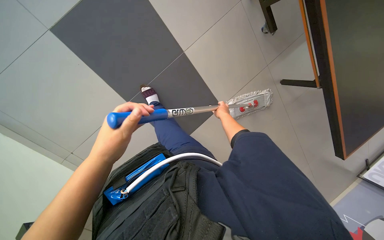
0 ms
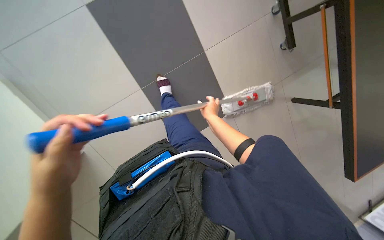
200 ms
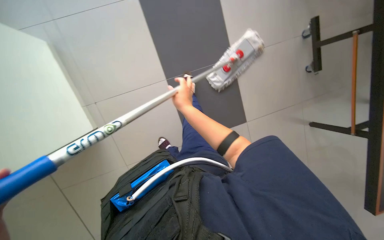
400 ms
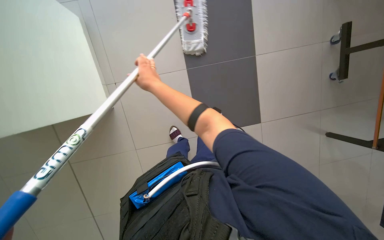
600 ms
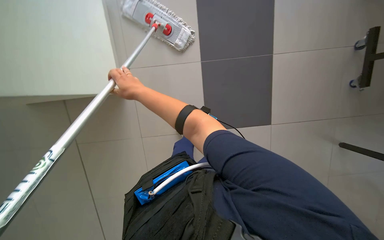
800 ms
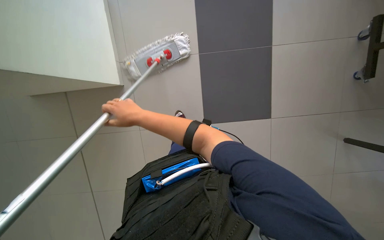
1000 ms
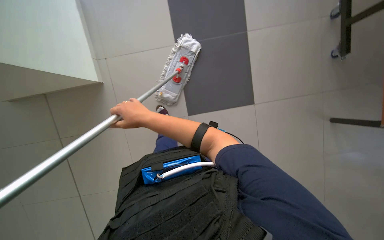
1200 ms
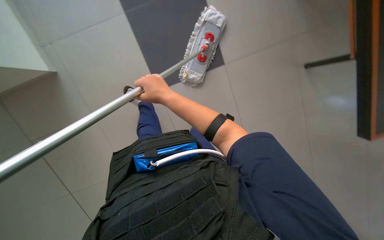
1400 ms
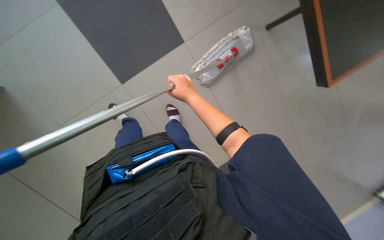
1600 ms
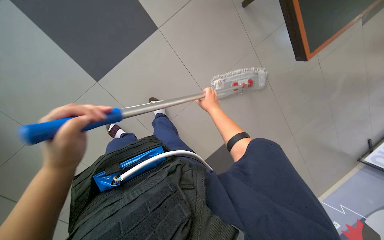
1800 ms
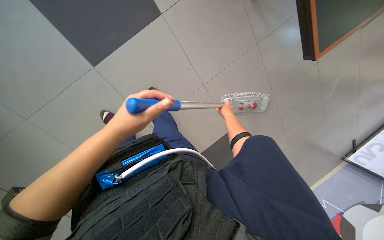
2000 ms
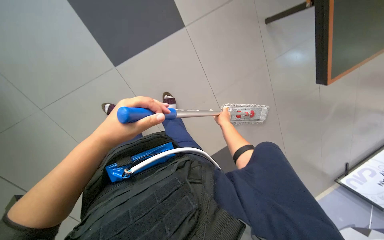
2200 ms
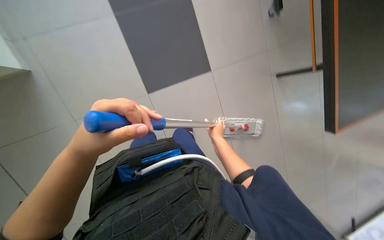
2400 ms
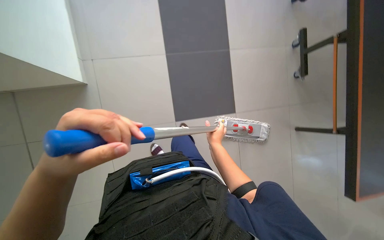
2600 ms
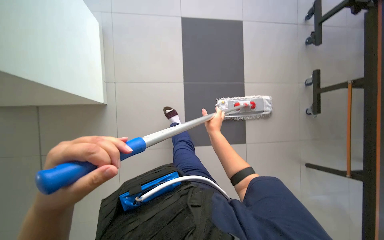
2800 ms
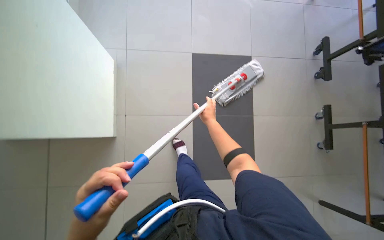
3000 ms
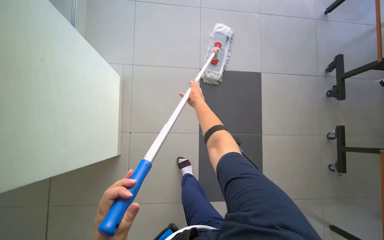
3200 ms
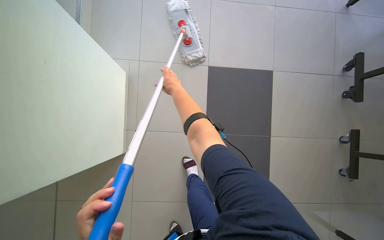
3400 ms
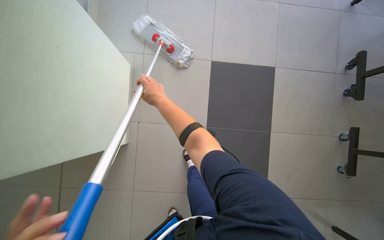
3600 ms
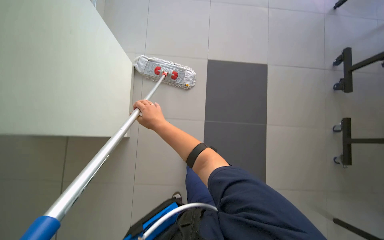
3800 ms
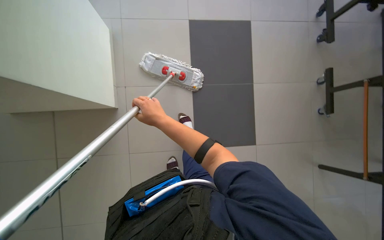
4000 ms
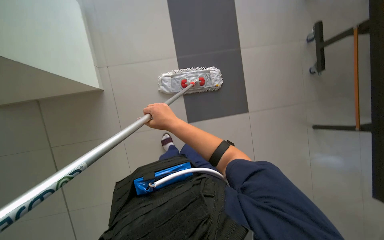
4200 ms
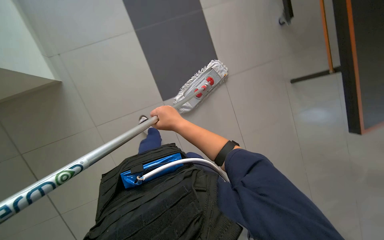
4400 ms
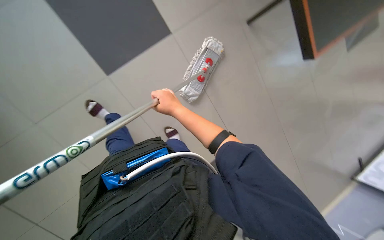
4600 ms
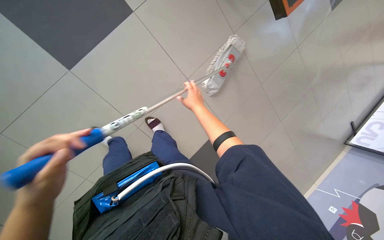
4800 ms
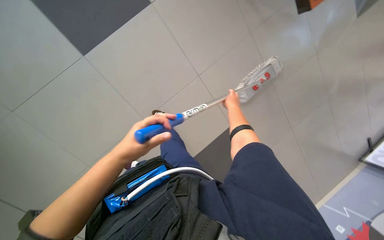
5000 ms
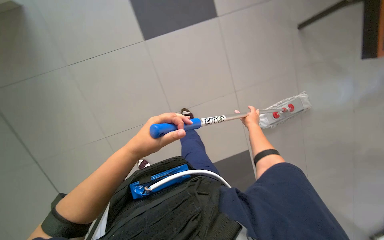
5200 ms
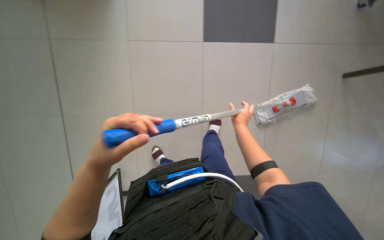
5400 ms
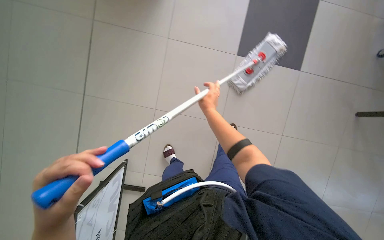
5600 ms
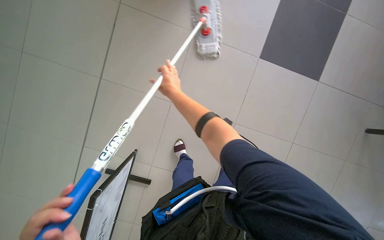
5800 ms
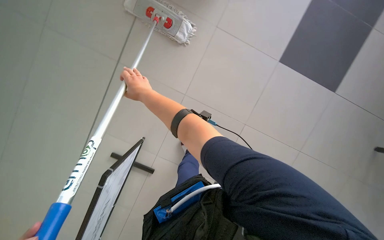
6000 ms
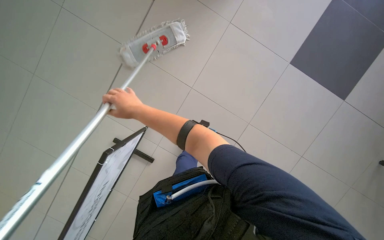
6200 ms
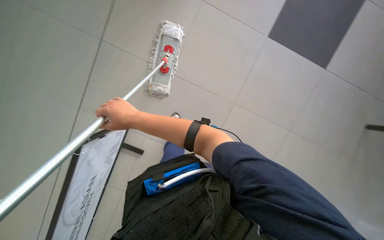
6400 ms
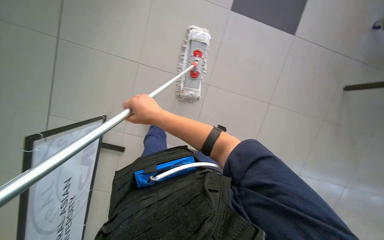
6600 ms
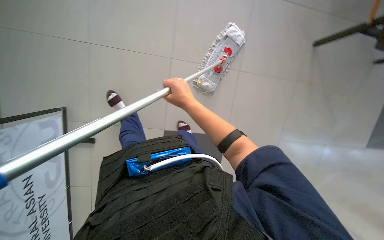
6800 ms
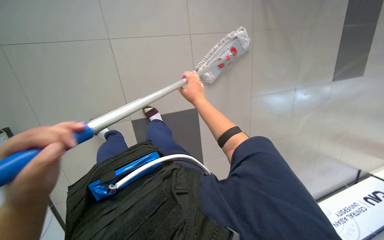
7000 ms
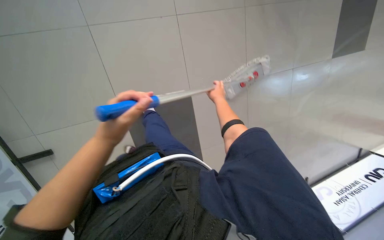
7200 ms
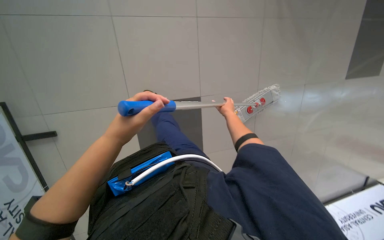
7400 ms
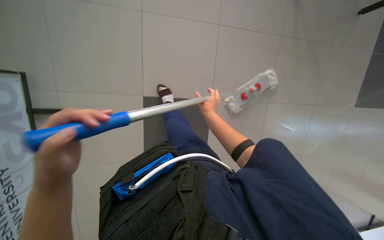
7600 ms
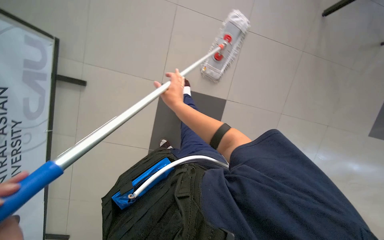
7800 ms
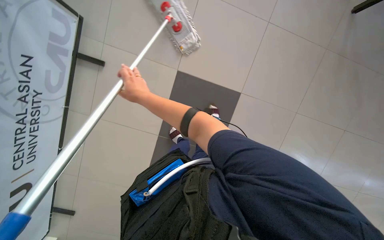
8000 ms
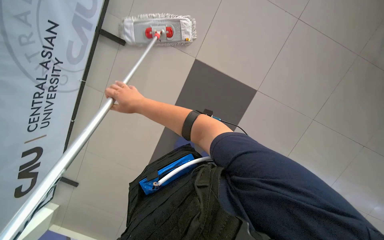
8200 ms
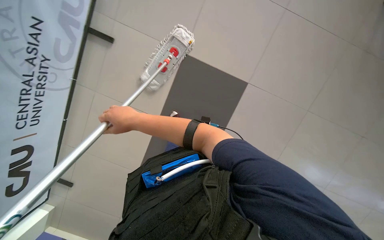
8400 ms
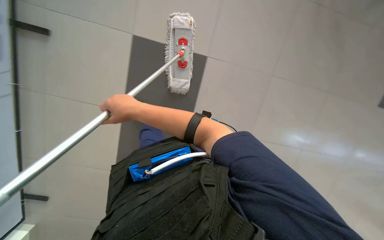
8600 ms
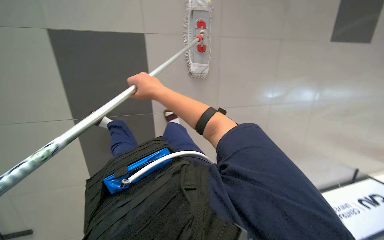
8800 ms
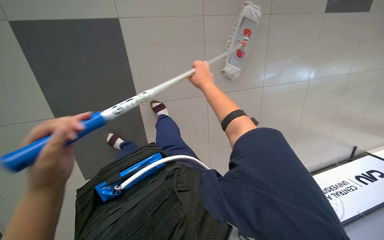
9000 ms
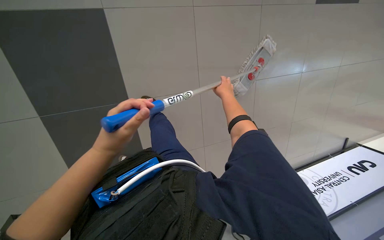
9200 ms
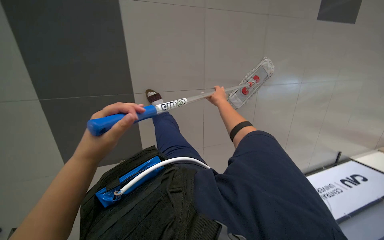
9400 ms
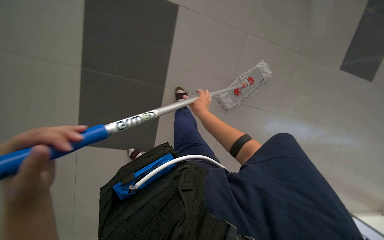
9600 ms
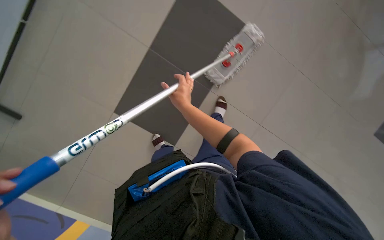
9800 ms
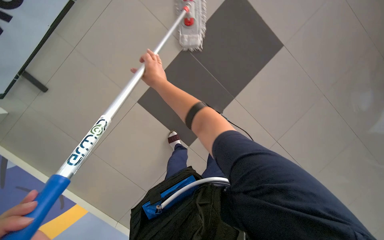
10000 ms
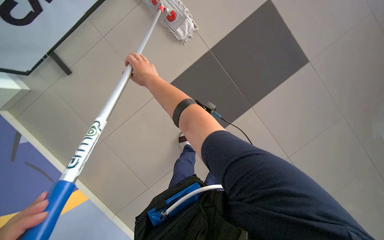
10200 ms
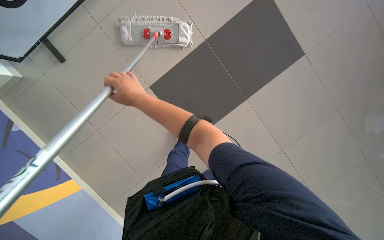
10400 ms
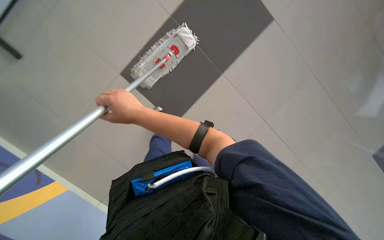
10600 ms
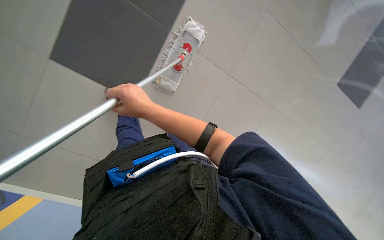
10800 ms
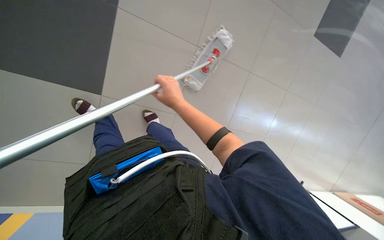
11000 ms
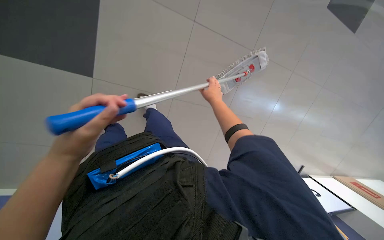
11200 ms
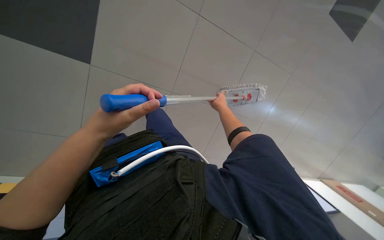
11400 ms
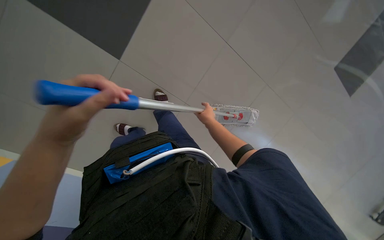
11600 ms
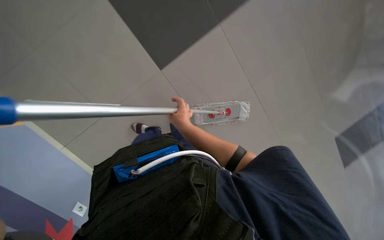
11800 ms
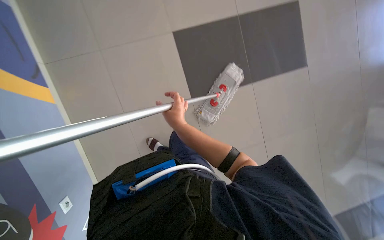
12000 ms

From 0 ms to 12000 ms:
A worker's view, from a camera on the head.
Job: mopping floor.
The whole recording: Mopping floor. The worker mops the tiled floor with a mop, periodically wringing it in the cleaning cart.
From 0 ms to 1600 ms: The wearer looks roughly 50 degrees further to the left.
From 6000 ms to 7600 ms: The right hand heads to the right and down the picture, covering roughly 30 cm.
From 9000 ms to 10400 ms: The right hand is displaced to the left by about 25 cm.
From 10400 ms to 12000 ms: The right hand shifts roughly 10 cm to the right.

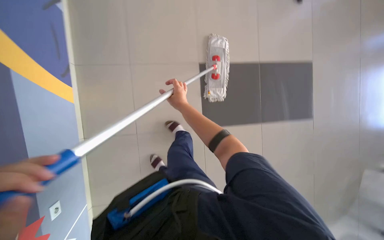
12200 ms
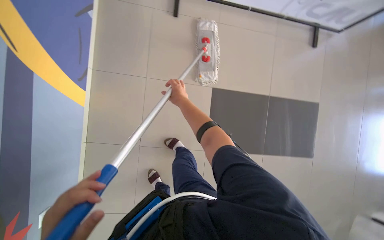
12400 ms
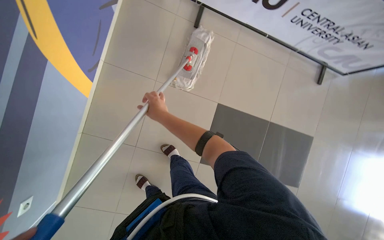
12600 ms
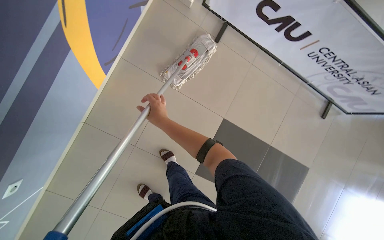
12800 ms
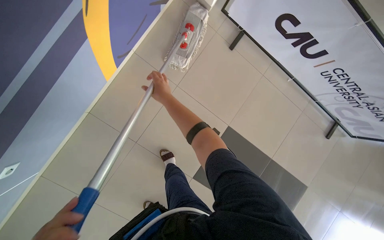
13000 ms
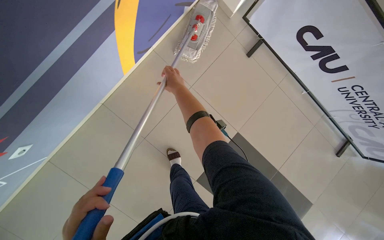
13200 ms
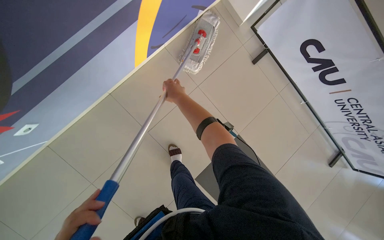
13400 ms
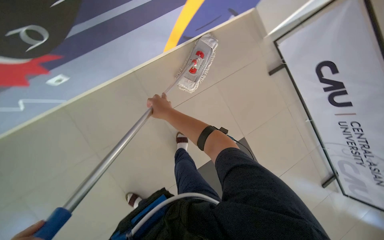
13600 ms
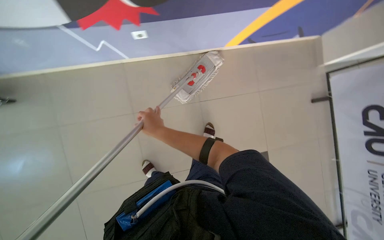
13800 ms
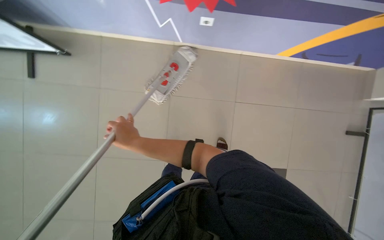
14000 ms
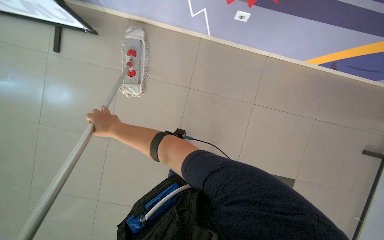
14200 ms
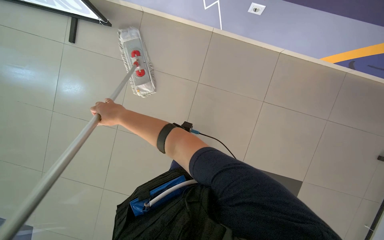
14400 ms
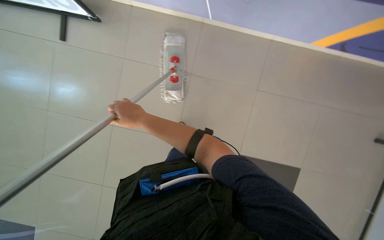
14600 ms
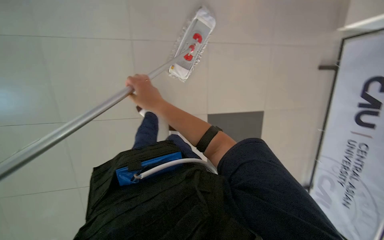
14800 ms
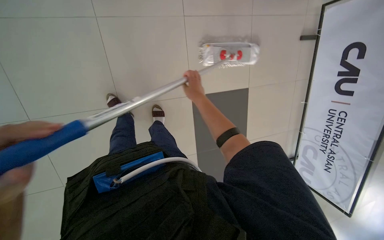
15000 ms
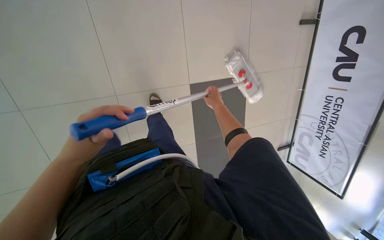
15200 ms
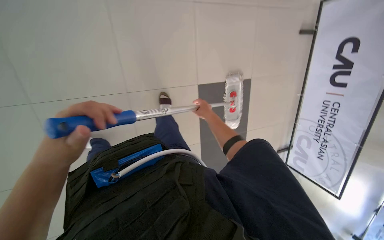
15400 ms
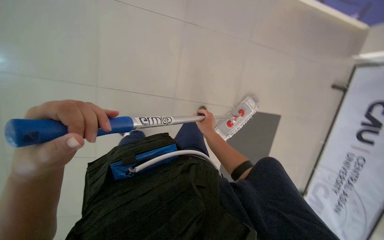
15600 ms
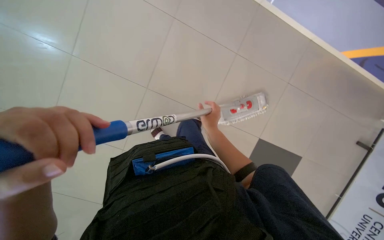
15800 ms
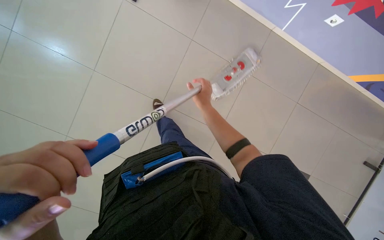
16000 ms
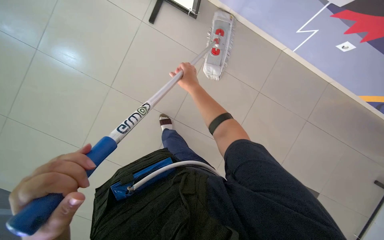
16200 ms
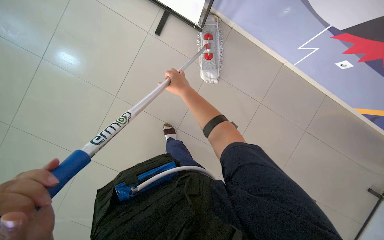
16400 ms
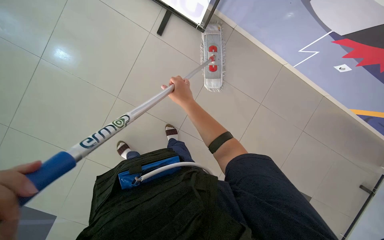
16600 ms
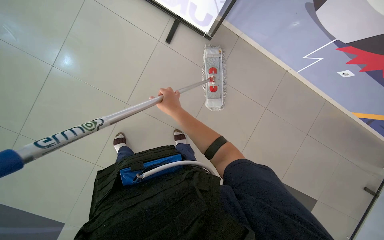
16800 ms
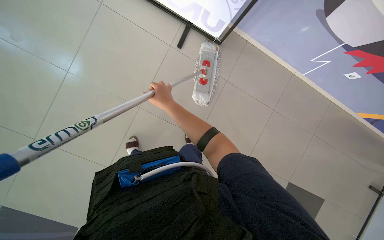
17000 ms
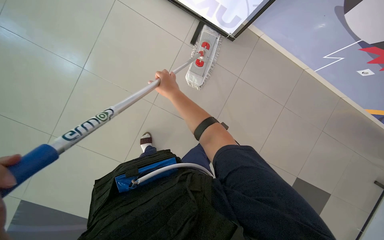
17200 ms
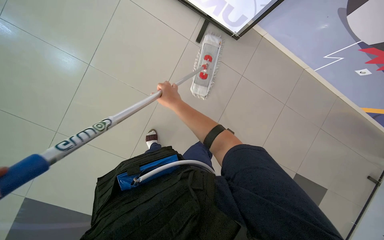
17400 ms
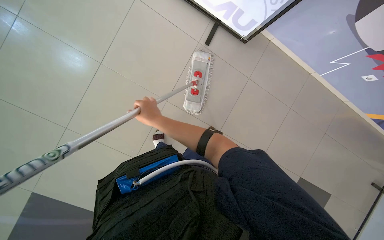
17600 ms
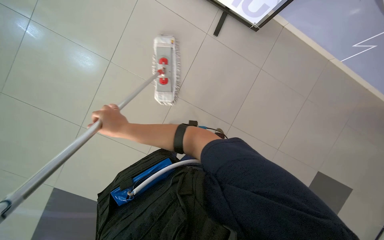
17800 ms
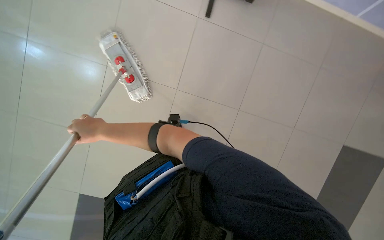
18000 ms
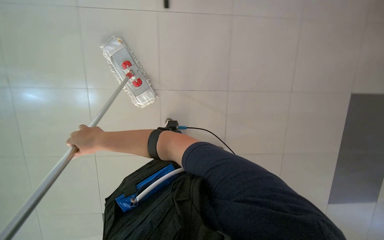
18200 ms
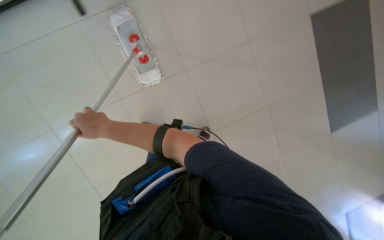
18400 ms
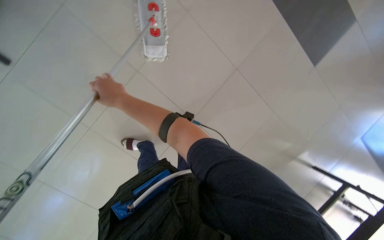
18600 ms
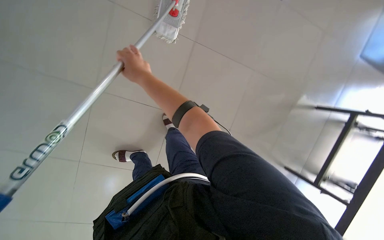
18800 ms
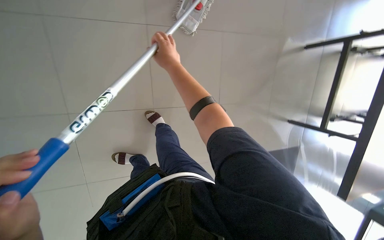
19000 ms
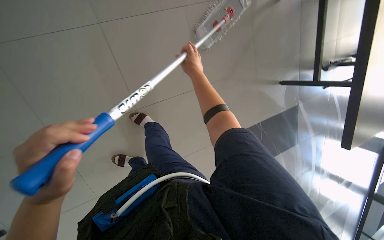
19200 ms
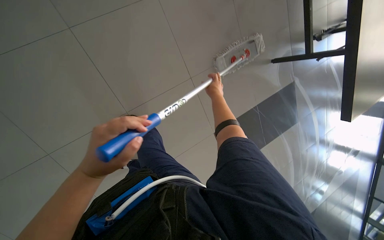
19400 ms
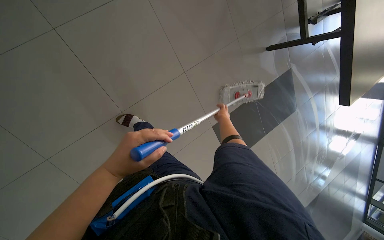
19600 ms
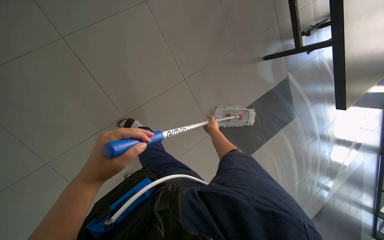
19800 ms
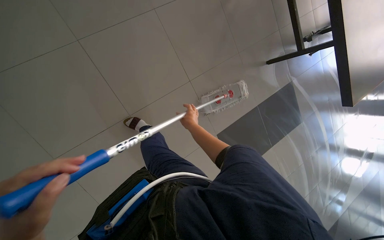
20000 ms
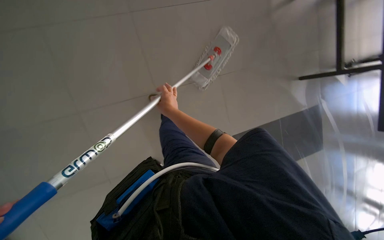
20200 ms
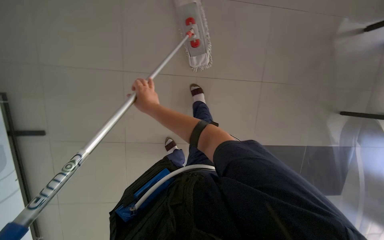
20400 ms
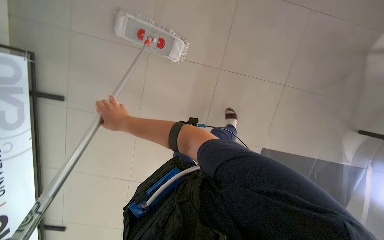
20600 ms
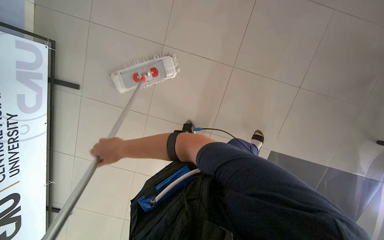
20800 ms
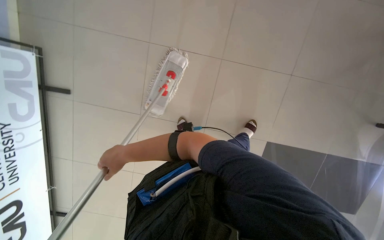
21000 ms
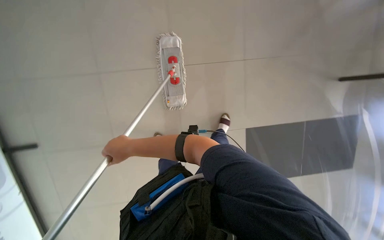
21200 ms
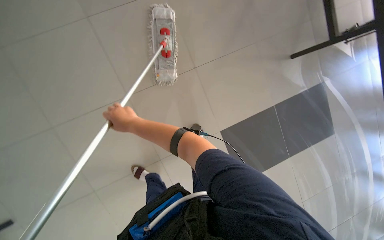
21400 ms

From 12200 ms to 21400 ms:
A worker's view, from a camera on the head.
Job: mopping floor.
The whole recording: Mopping floor. The worker mops the tiled floor with a mop, periodically wringing it in the cleaning cart.
From 12200 ms to 13800 ms: The camera travels roughly 50 cm. The view tilts roughly 15 degrees upward. The scene turns approximately 75 degrees clockwise in the picture.
From 13800 ms to 15200 ms: The view tips downward by approximately 15 degrees.
From 16800 ms to 18400 ms: The camera pitches downward, by approximately 15 degrees. The right hand moves to the left, approximately 50 cm.
From 18400 ms to 19800 ms: The view tilts approximately 10 degrees downward. The scene rotates counterclockwise by approximately 40 degrees.
